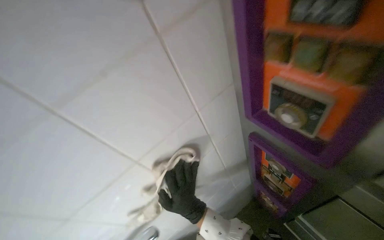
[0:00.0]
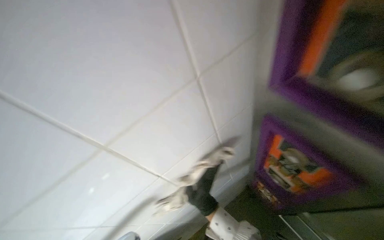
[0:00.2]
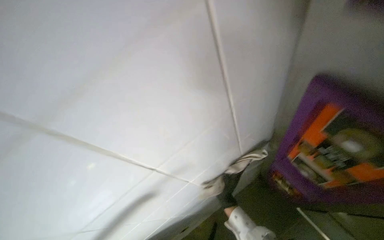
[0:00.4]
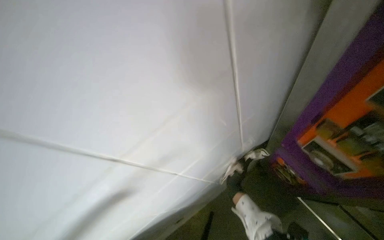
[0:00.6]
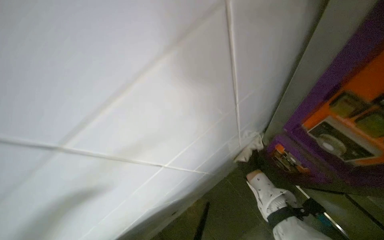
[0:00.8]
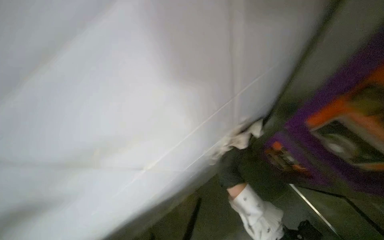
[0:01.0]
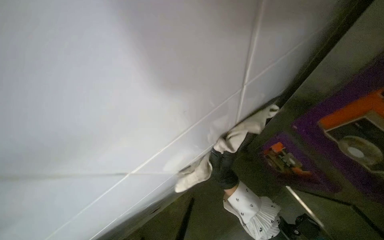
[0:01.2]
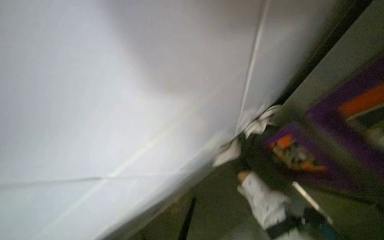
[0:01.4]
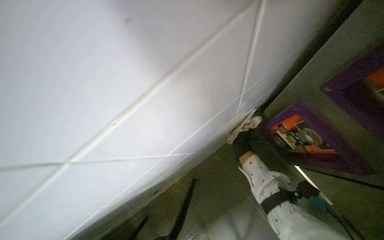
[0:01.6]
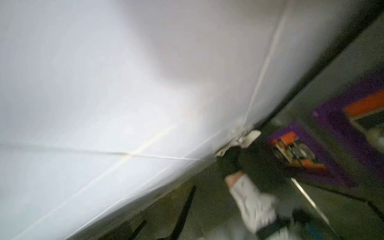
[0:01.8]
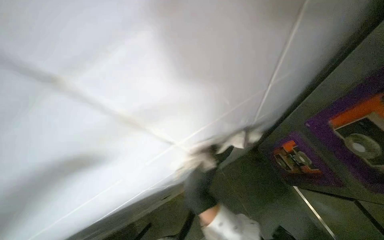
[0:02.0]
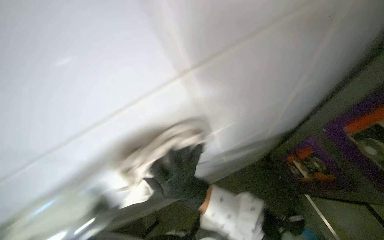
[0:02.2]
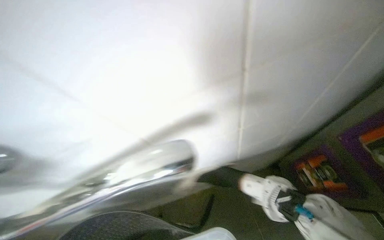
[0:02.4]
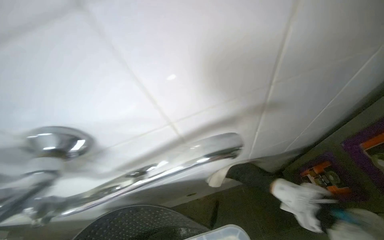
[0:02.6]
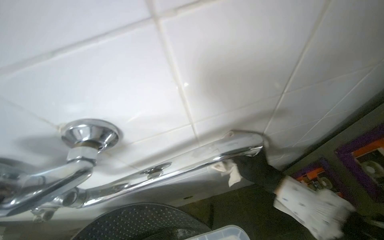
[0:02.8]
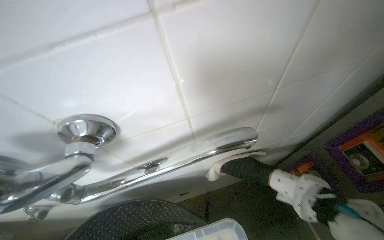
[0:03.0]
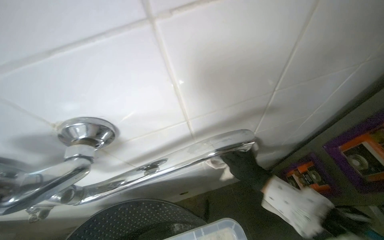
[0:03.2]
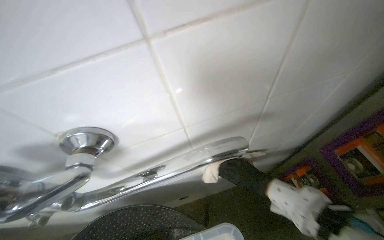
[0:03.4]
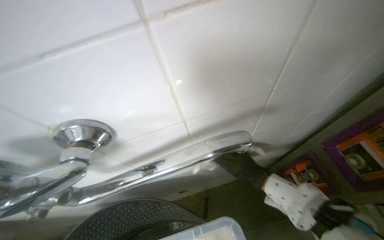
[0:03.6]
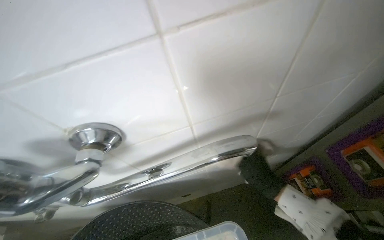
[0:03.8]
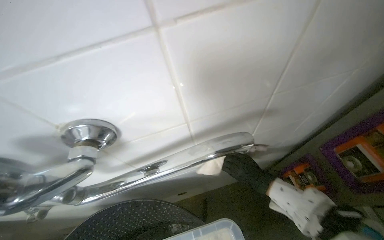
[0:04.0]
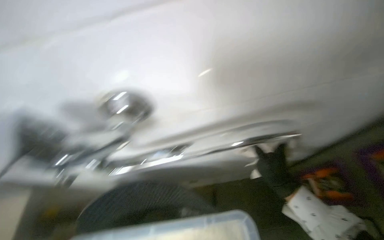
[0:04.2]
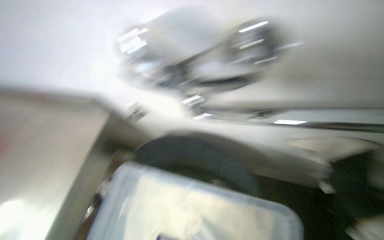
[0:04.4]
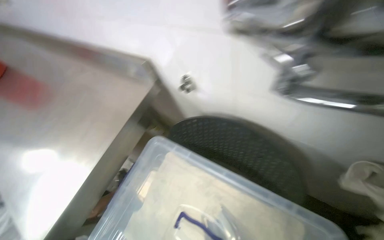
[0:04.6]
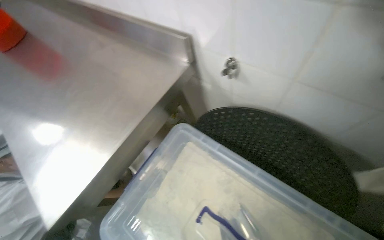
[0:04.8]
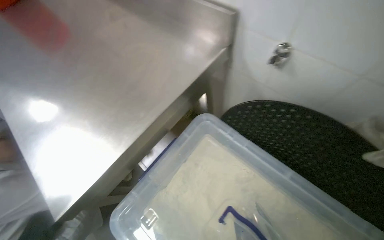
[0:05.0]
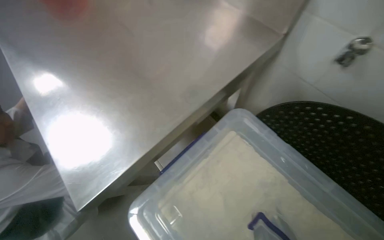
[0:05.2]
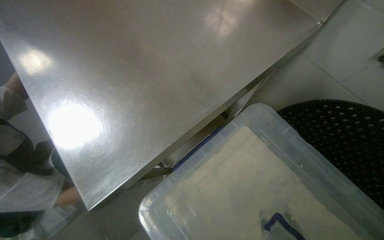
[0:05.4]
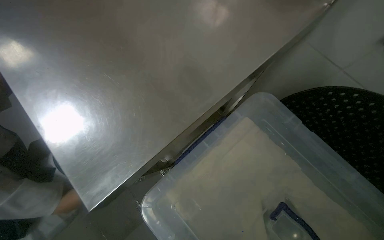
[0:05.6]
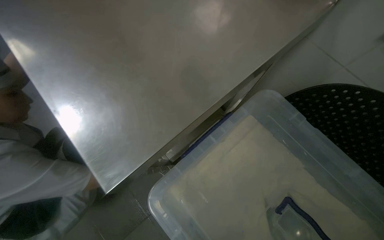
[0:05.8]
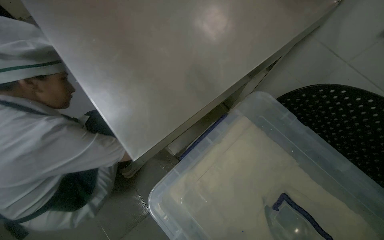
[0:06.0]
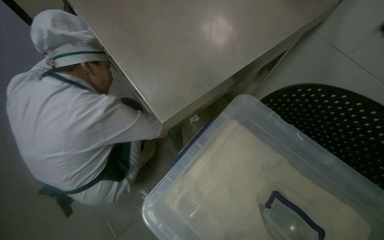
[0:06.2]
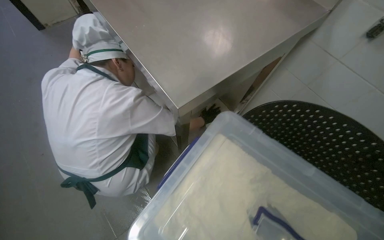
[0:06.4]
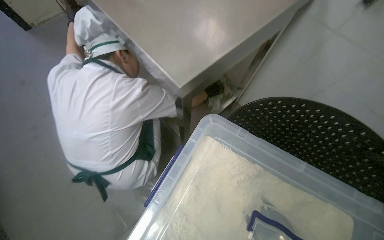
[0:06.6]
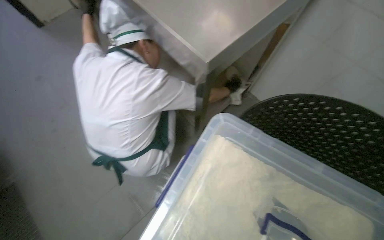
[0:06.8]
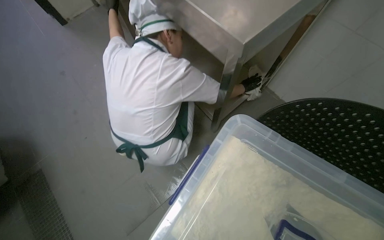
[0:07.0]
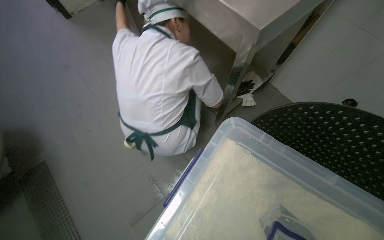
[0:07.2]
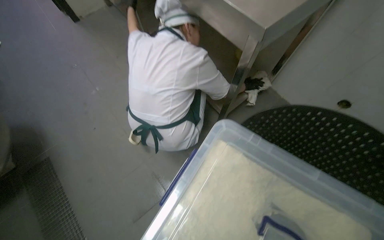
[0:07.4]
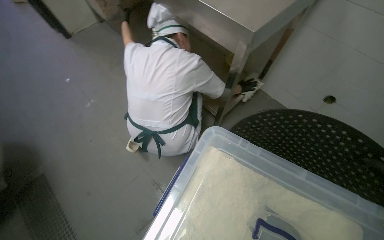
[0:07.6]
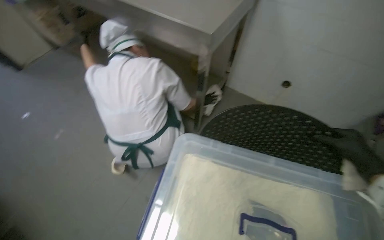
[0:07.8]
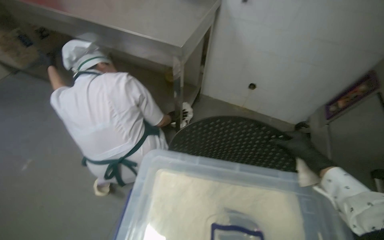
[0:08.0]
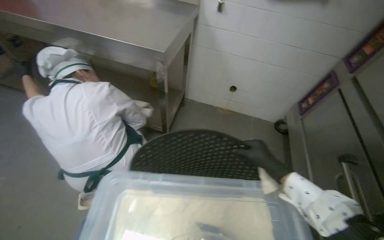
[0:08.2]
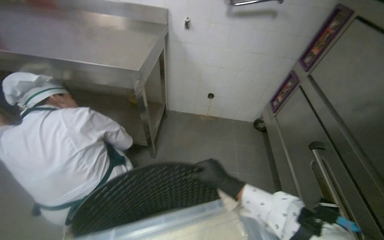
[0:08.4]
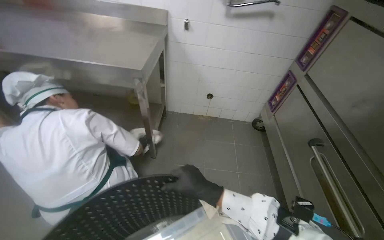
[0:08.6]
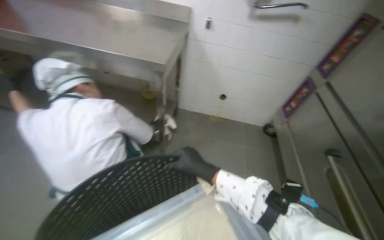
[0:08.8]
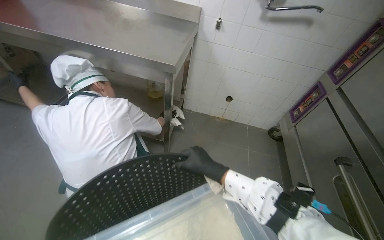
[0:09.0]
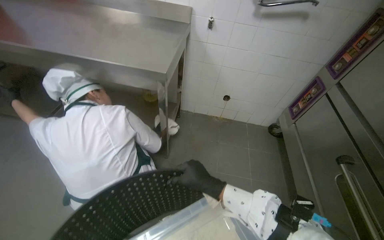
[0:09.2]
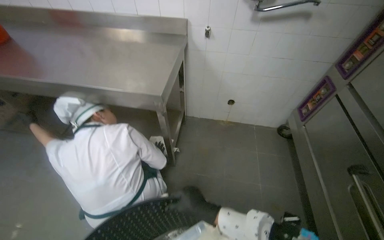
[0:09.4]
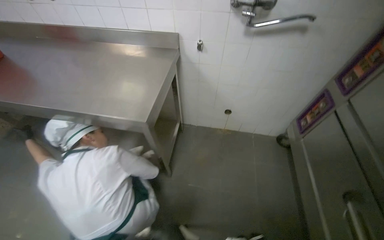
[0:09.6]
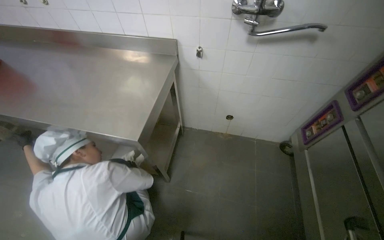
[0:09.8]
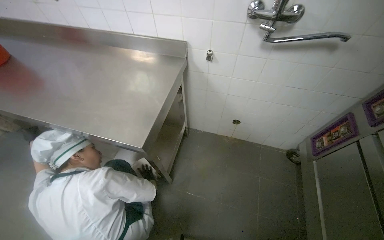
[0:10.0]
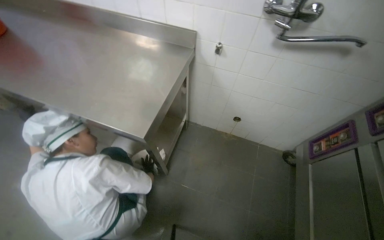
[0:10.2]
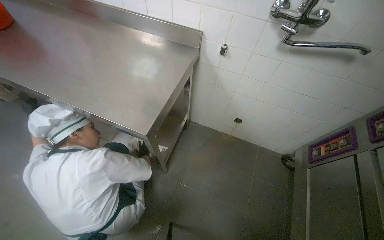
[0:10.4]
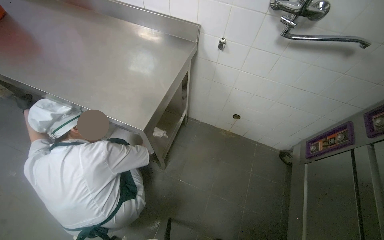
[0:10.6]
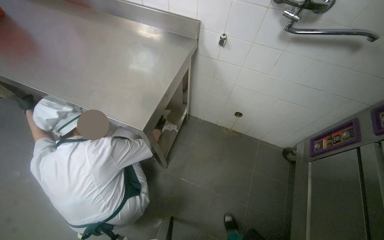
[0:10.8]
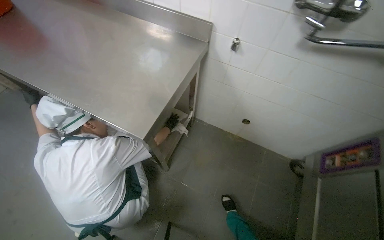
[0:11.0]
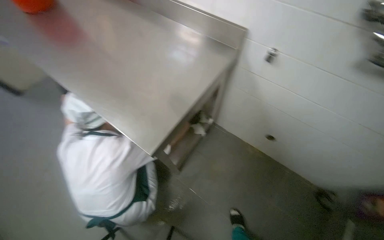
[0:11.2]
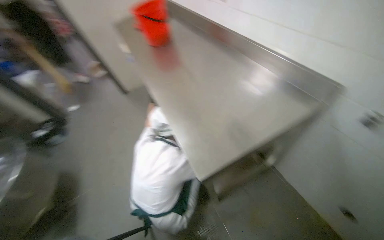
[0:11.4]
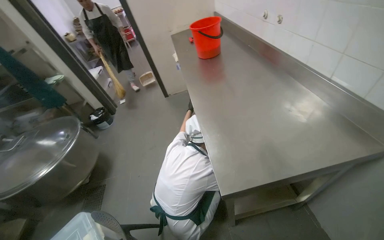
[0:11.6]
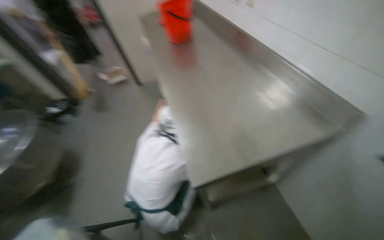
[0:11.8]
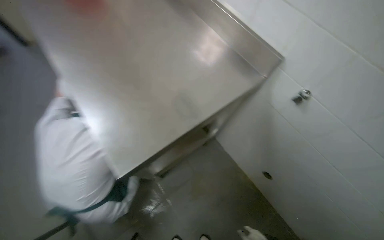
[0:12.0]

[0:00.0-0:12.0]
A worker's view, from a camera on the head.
Job: wiping surfaces.
The whole recording: Wiping tiled kitchen wall. The worker wipes the tiled kitchen wall with a cleaning cloth, moving items like knives and a magnetic strip to clean the surface thoroughly.
0:00.0 to 0:01.6: The view tips downward by some 20 degrees. The right hand swings left and right, about 30 cm each way, with 2 reversals.
0:01.6 to 0:03.0: The right hand heads nearer to the camera and to the left, covering about 60 cm.
0:04.4 to 0:06.0: The head travels some 50 cm. The view tilts approximately 15 degrees downward.
0:07.6 to 0:09.0: The wearer's head swings approximately 25 degrees to the right.
0:09.0 to 0:10.4: The camera travels approximately 40 cm.
0:10.4 to 0:12.0: The head turns to the left by about 40 degrees.

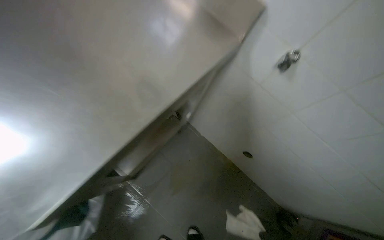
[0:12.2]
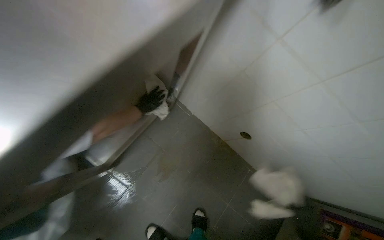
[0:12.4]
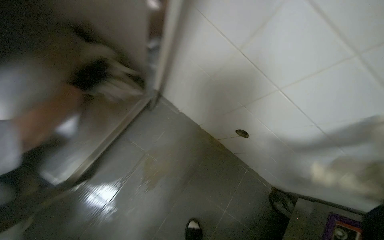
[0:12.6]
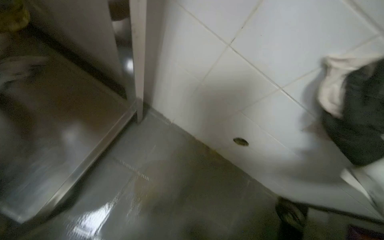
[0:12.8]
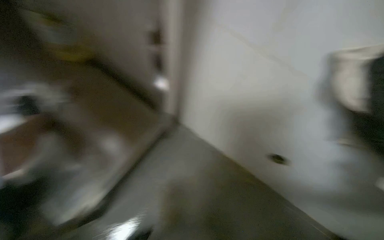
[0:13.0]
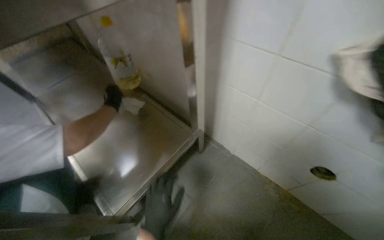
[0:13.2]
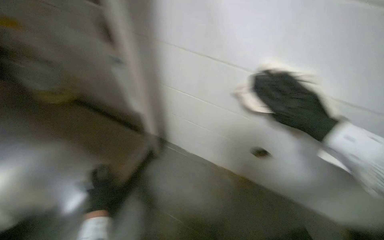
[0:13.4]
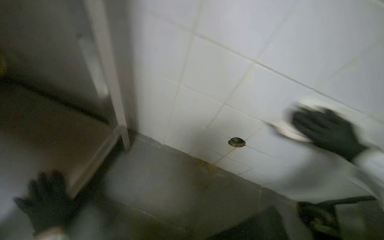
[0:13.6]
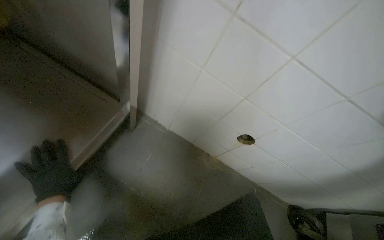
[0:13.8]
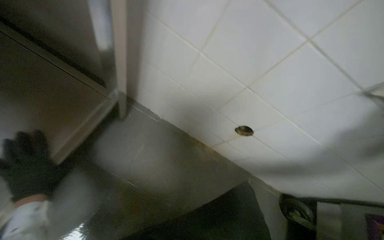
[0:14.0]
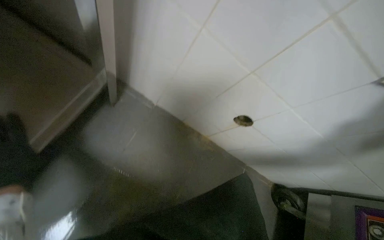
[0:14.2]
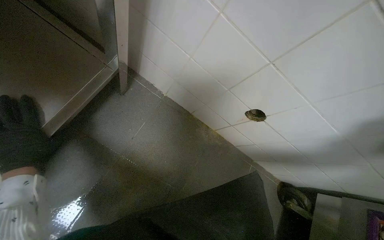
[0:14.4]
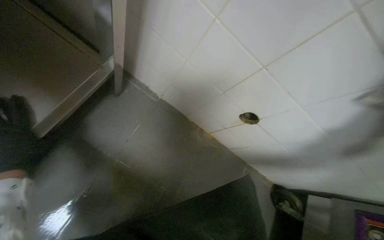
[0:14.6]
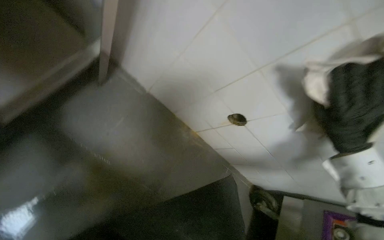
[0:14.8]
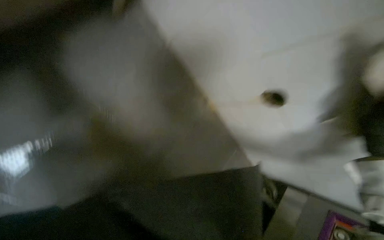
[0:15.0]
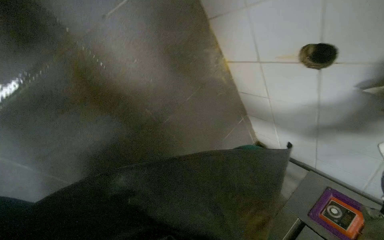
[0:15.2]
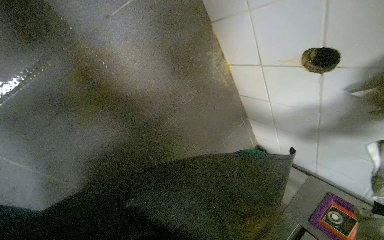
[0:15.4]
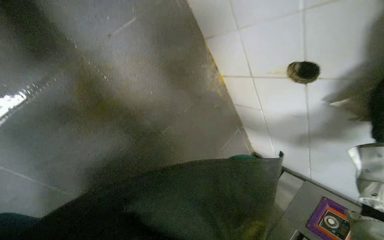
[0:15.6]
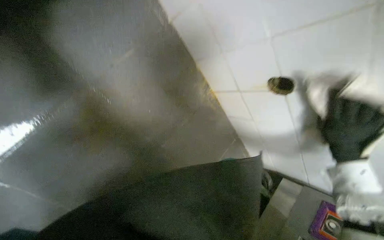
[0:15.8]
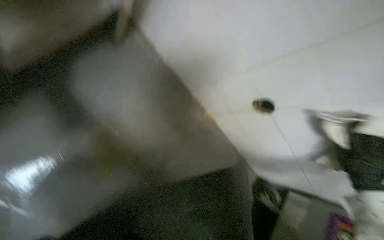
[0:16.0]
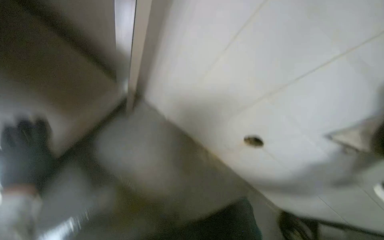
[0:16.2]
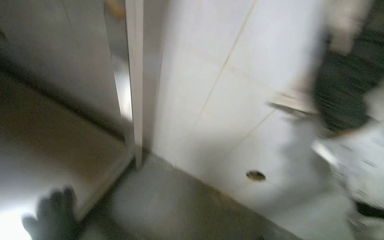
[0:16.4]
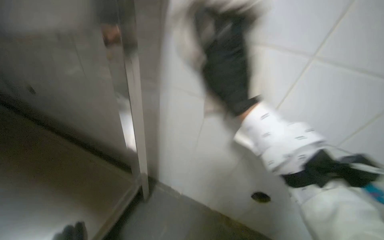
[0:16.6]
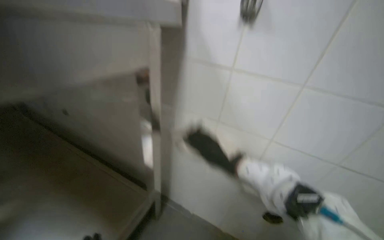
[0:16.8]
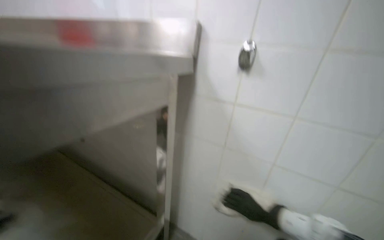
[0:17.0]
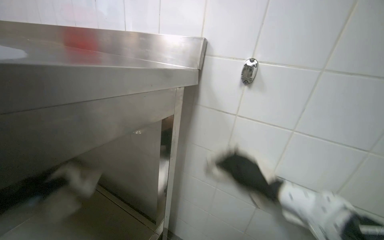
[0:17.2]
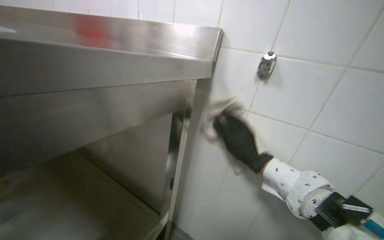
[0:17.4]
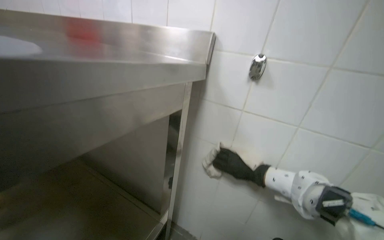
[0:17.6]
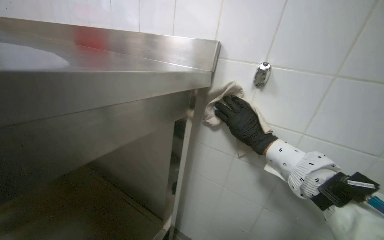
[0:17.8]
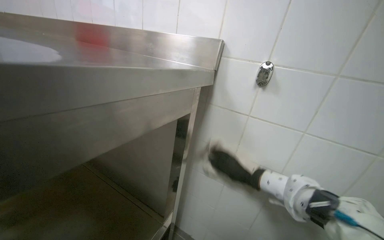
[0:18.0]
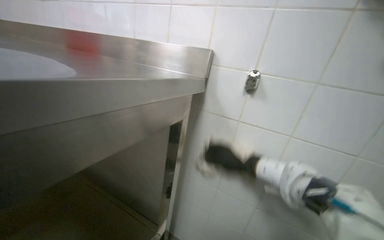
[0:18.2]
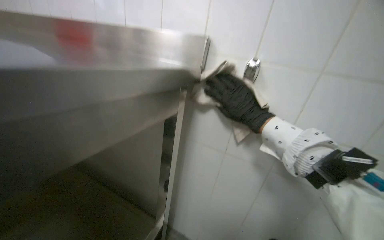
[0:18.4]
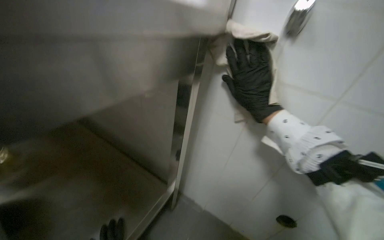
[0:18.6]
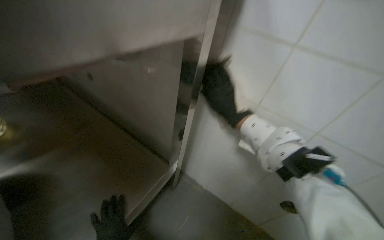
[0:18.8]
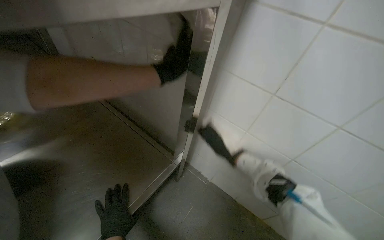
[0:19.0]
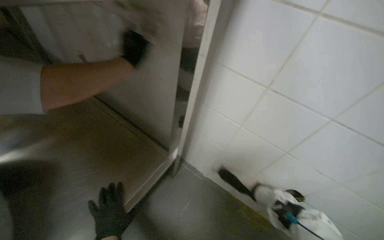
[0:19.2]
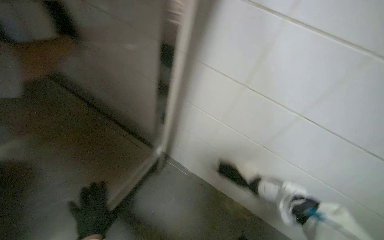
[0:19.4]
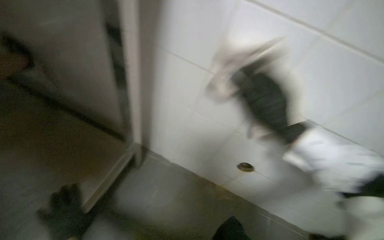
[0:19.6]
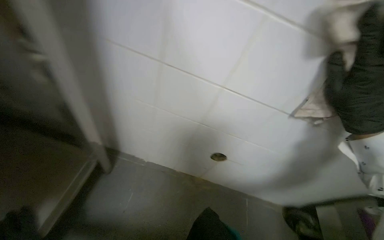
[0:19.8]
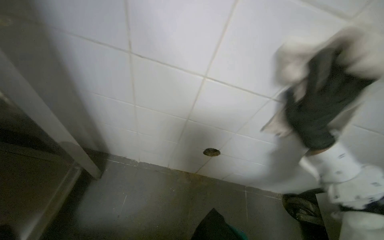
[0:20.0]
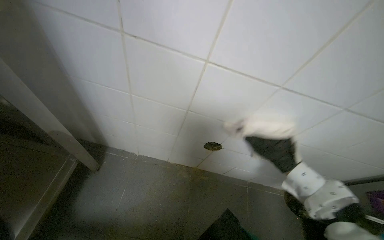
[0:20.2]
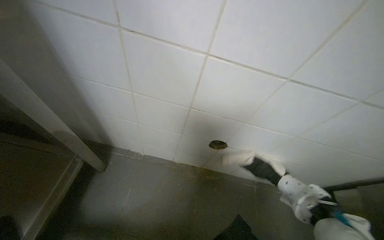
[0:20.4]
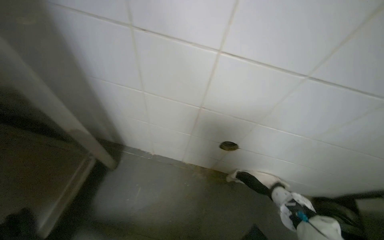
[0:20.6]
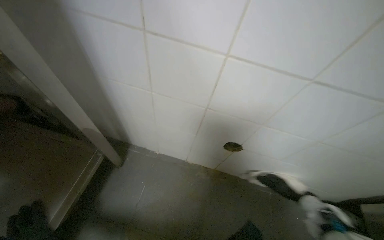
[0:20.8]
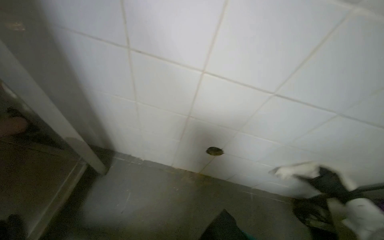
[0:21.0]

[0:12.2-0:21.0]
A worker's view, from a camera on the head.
Job: wiping surfaces.
The whole recording: Wiping tiled kitchen wall. The worker wipes the tiled kitchen wall with a cleaning cloth, moving items like knives and a magnetic strip to clean the surface thoroughly.
0:12.2 to 0:13.6: The view pans to the right by roughly 15 degrees.
0:13.6 to 0:15.2: The view tips downward by roughly 30 degrees. Everything in view rotates approximately 35 degrees clockwise.
0:15.2 to 0:16.6: The camera sweeps to the left, by roughly 15 degrees. The view tilts roughly 55 degrees upward. Everything in view rotates some 35 degrees counterclockwise.
0:16.6 to 0:18.0: The camera pitches upward, by about 15 degrees.
0:18.0 to 0:19.6: The view tips downward by roughly 15 degrees. The right hand shifts approximately 20 cm nearer to the camera.
0:19.6 to 0:21.0: The right hand moves nearer and farther over some 25 cm, changing direction 2 times.
